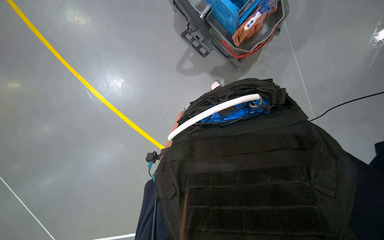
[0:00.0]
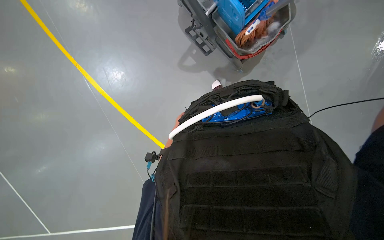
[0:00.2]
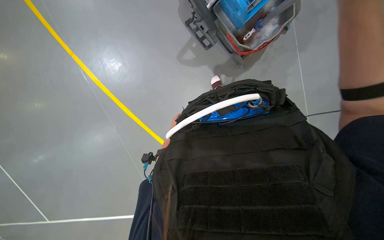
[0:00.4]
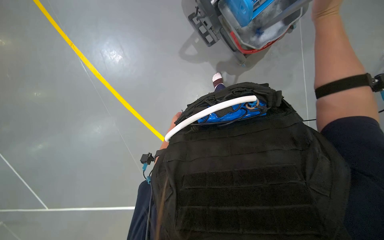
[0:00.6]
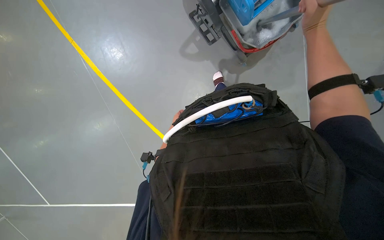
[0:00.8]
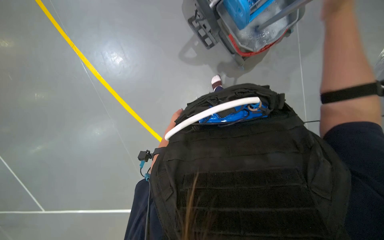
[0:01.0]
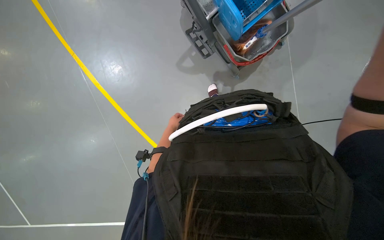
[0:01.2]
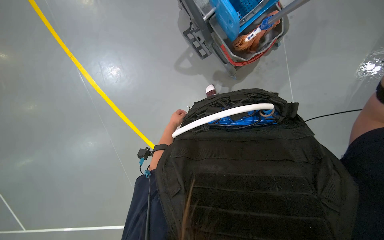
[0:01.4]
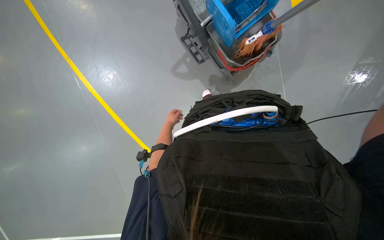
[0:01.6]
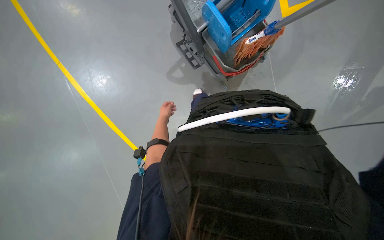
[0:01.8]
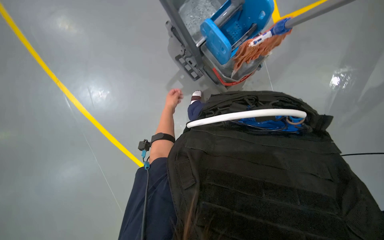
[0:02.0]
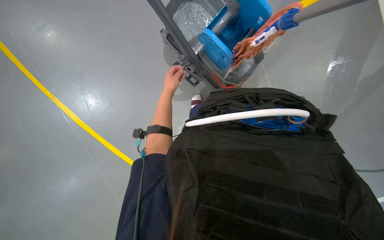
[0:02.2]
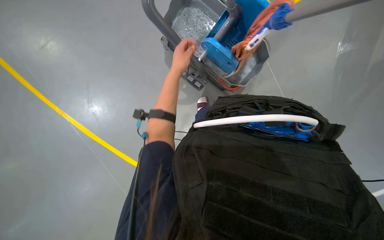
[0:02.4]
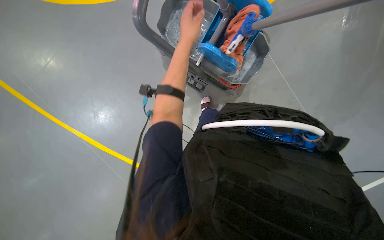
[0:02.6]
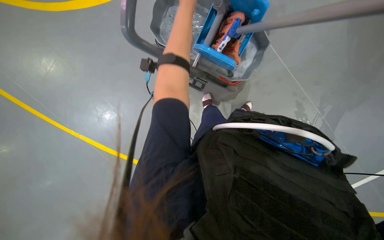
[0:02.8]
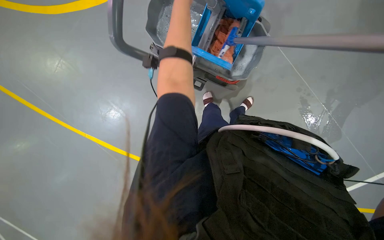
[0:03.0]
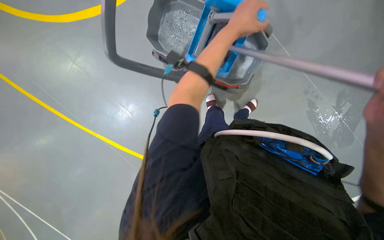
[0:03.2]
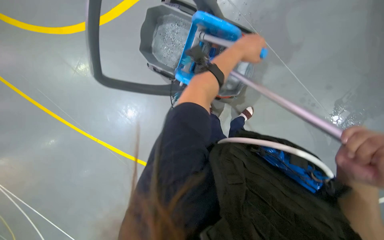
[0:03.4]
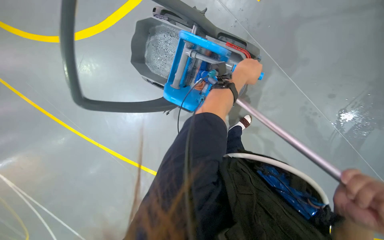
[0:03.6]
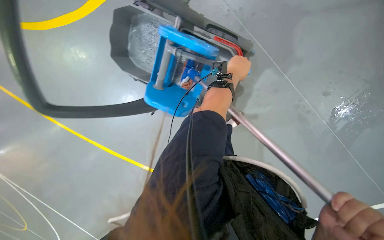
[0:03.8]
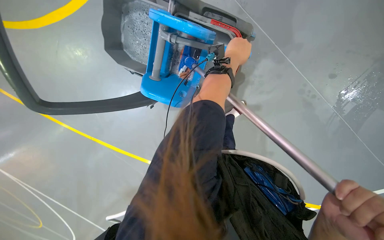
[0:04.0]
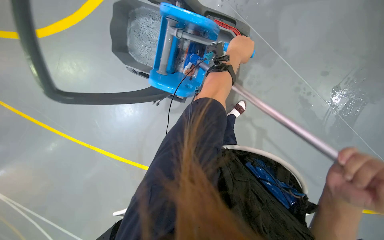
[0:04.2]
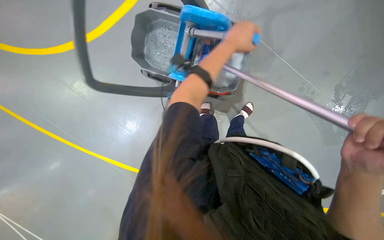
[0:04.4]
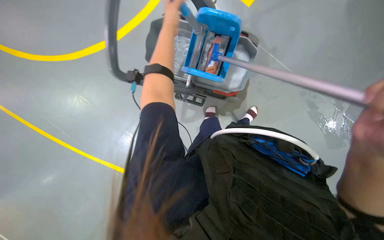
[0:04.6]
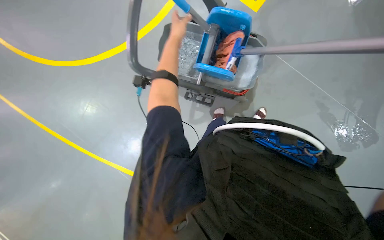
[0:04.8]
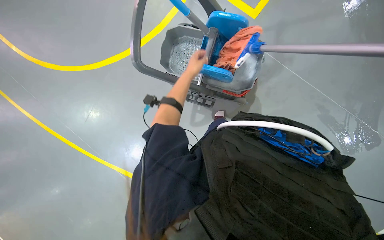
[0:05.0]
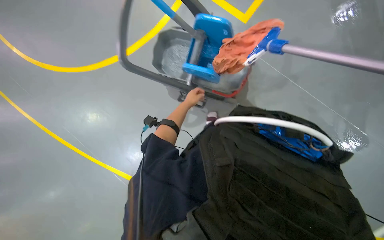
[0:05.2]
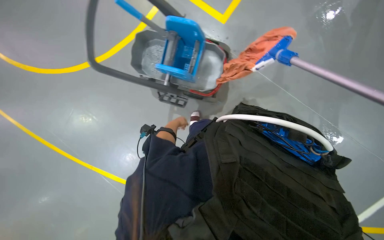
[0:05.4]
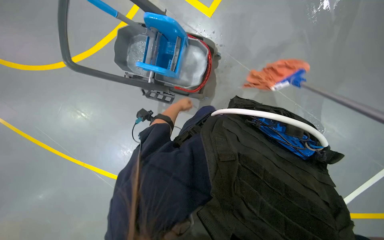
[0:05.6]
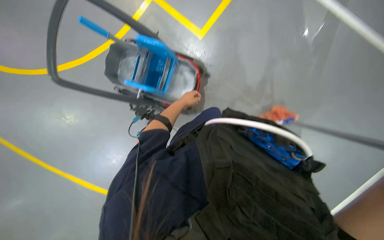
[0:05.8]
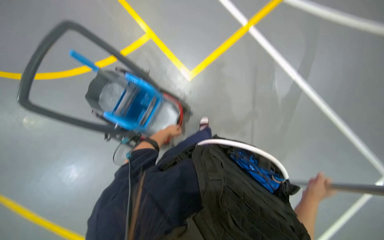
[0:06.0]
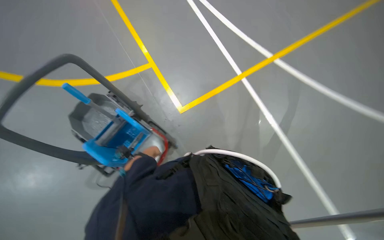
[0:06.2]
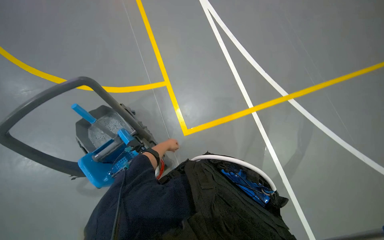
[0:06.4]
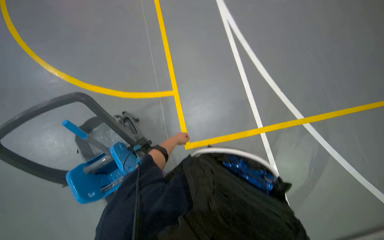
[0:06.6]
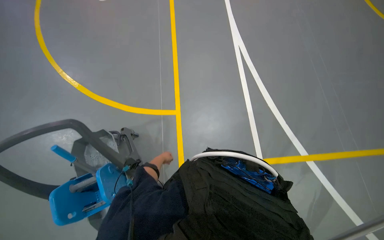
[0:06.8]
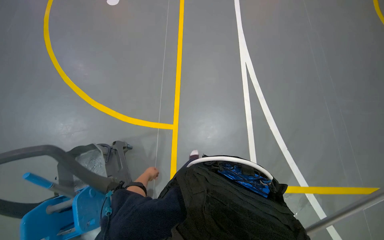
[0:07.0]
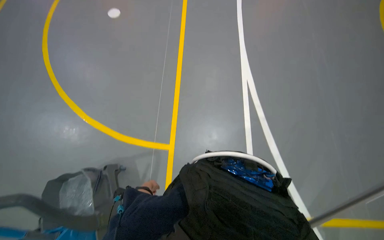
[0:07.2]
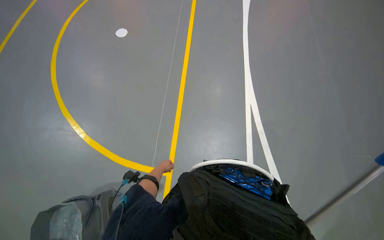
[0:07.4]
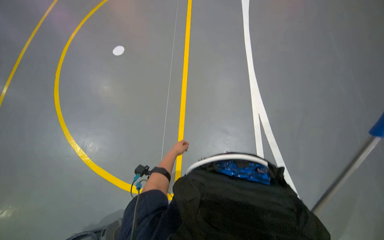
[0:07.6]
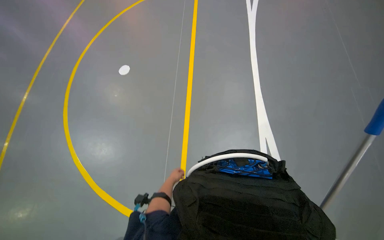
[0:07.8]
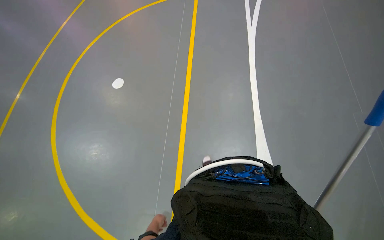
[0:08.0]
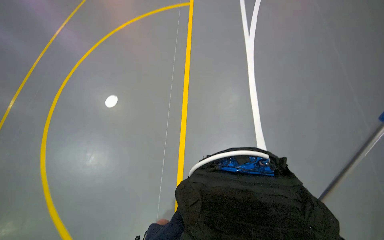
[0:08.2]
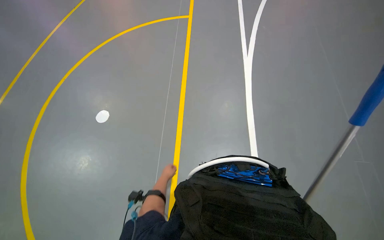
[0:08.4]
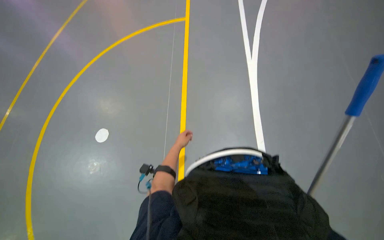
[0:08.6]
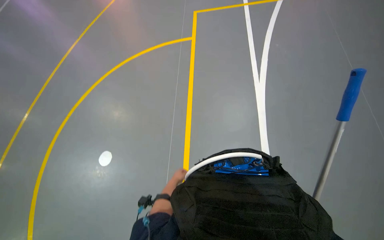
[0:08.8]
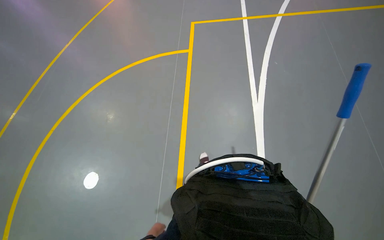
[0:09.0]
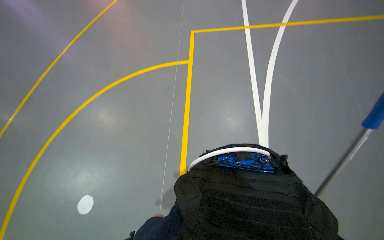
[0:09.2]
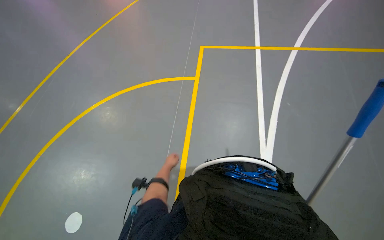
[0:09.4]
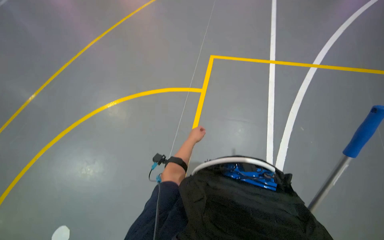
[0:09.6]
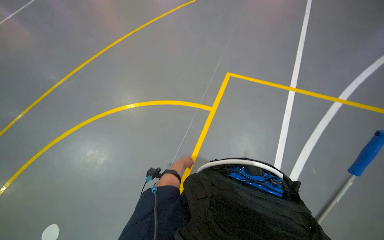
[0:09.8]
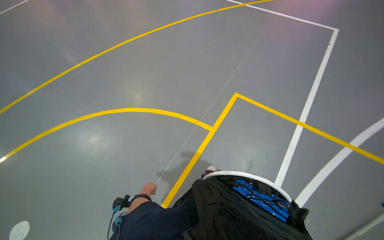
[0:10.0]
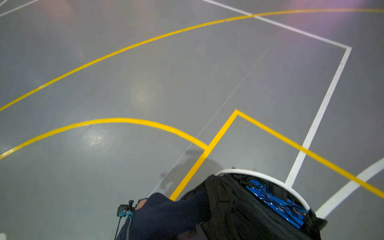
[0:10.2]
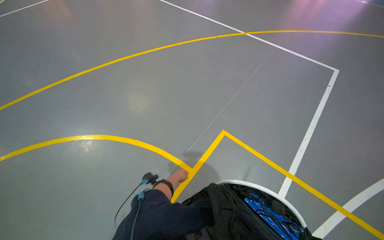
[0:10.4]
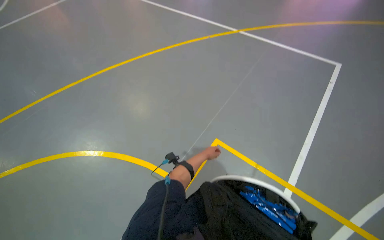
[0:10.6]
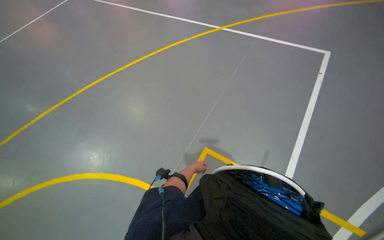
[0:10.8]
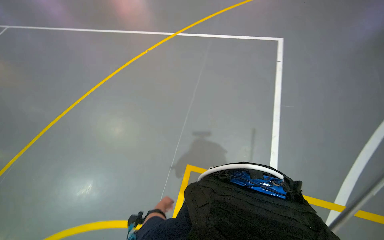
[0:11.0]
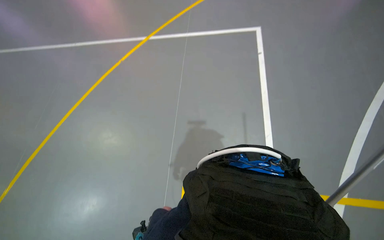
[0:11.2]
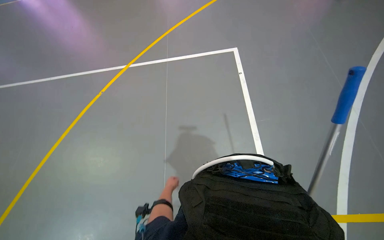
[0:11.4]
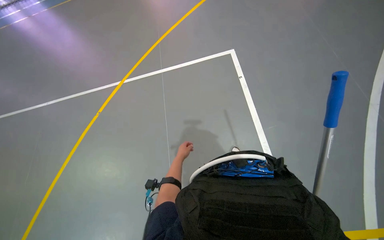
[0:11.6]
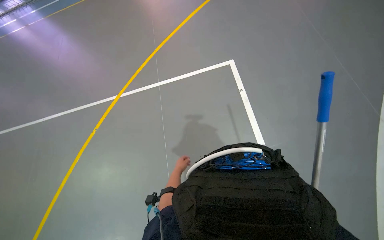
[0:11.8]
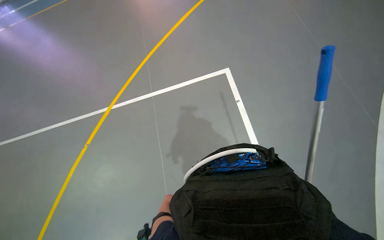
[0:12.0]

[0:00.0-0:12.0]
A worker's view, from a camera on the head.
Job: mopping floor.
The whole recording: Mopping sports court floor. The worker mops the blue sports court floor and wrings the mop in a bucket.
0:01.6 to 0:03.0: The scene rotates counterclockwise by roughly 25 degrees.
0:04.4 to 0:06.0: The camera pitches upward, by about 25 degrees.
0:06.0 to 0:07.6: The wearer looks some 45 degrees further upward. The scene turns approximately 25 degrees clockwise in the picture.
0:07.6 to 0:09.0: The view tips upward by some 20 degrees.
0:09.0 to 0:10.4: The camera is carried some 80 cm. The camera pitches upward, by about 15 degrees. Everything in view rotates approximately 30 degrees clockwise.

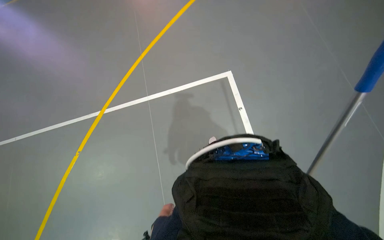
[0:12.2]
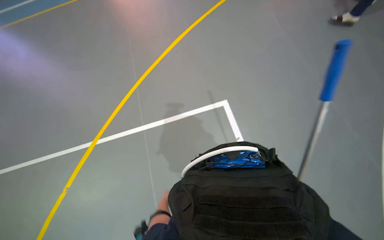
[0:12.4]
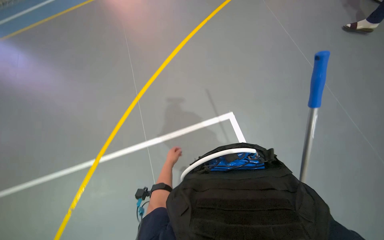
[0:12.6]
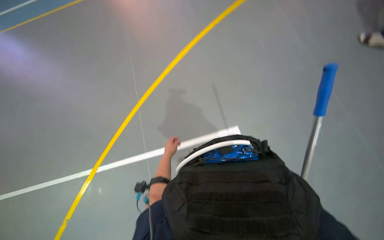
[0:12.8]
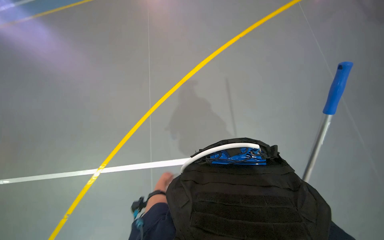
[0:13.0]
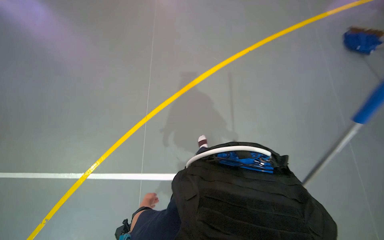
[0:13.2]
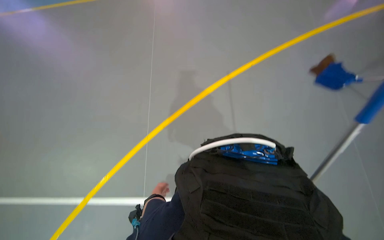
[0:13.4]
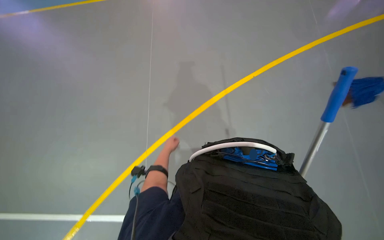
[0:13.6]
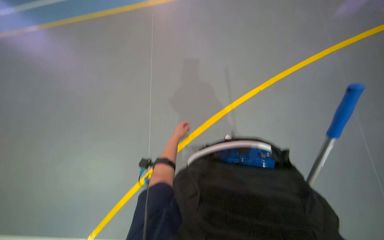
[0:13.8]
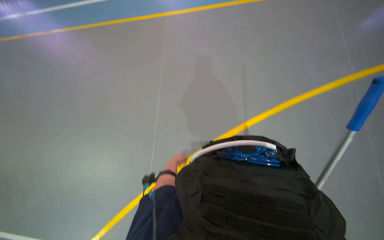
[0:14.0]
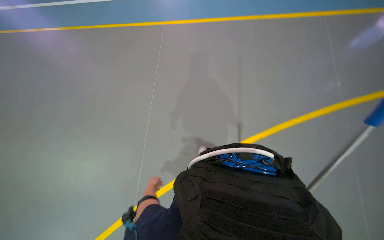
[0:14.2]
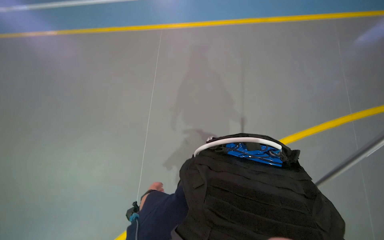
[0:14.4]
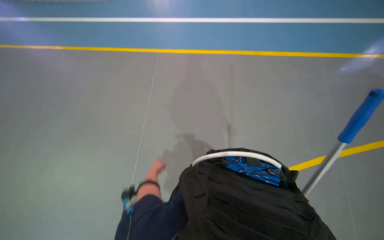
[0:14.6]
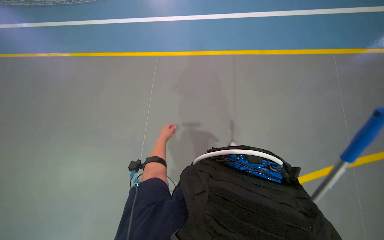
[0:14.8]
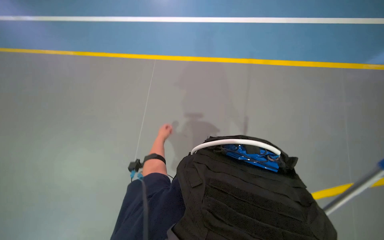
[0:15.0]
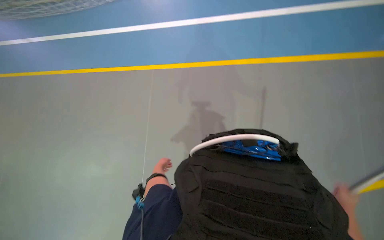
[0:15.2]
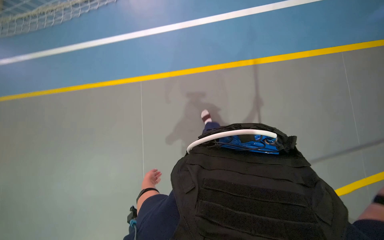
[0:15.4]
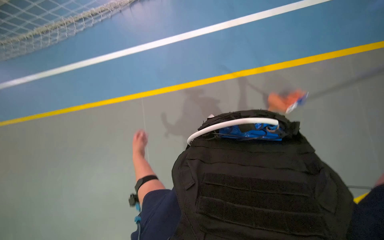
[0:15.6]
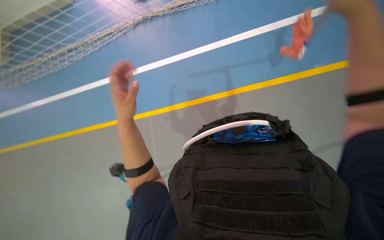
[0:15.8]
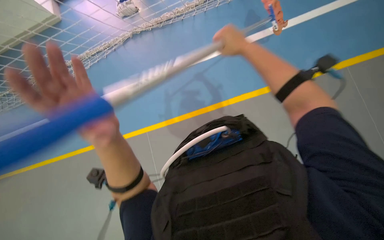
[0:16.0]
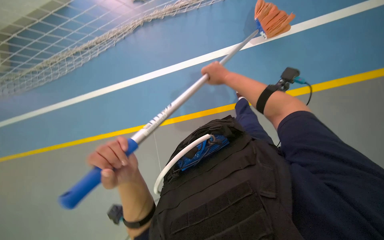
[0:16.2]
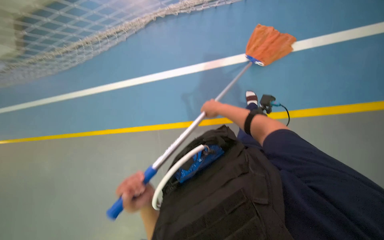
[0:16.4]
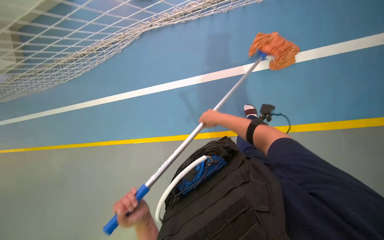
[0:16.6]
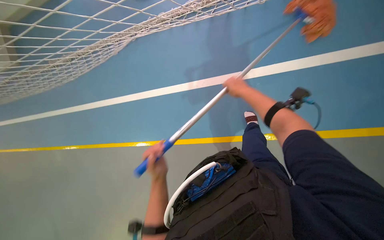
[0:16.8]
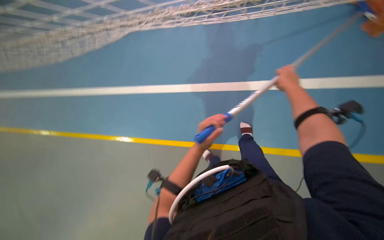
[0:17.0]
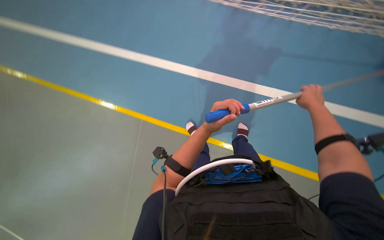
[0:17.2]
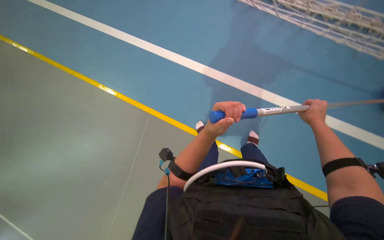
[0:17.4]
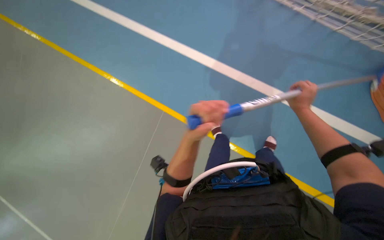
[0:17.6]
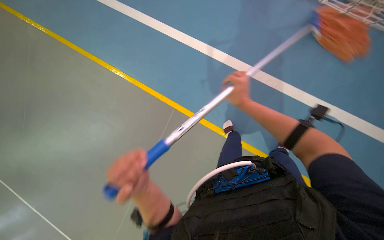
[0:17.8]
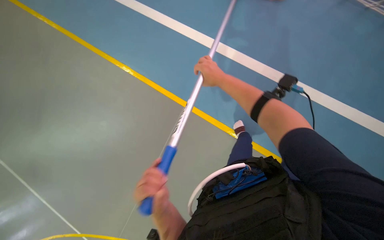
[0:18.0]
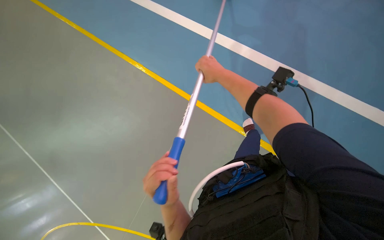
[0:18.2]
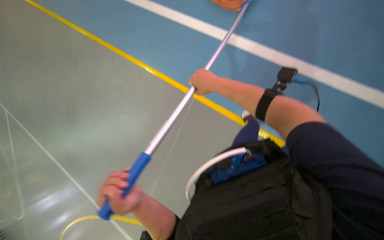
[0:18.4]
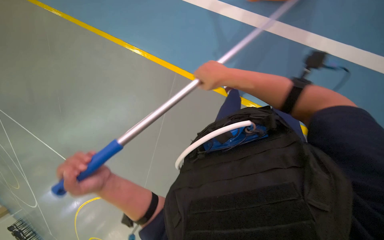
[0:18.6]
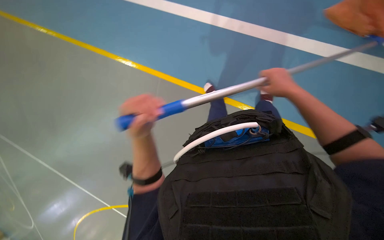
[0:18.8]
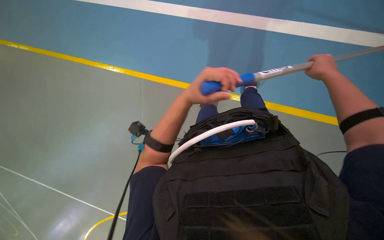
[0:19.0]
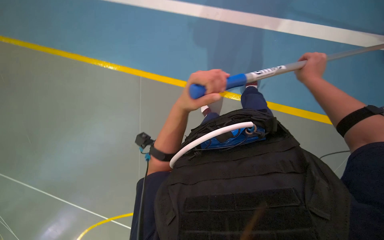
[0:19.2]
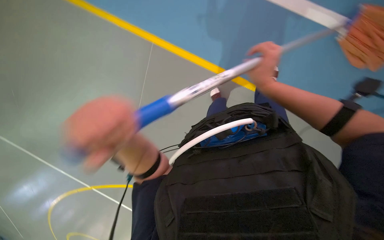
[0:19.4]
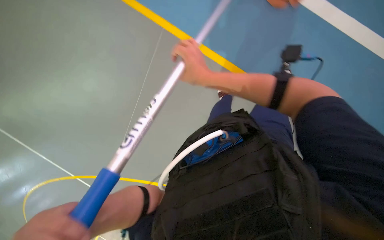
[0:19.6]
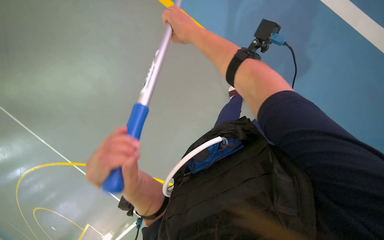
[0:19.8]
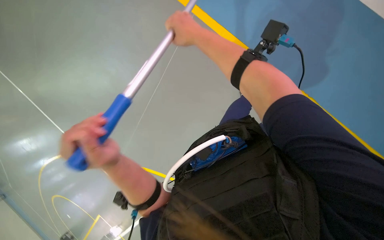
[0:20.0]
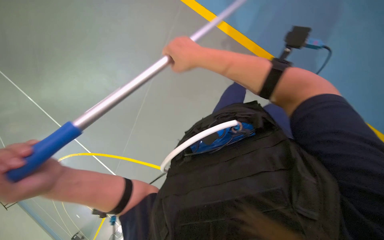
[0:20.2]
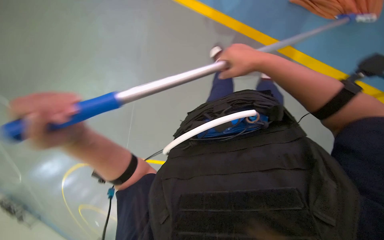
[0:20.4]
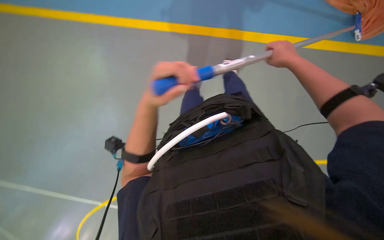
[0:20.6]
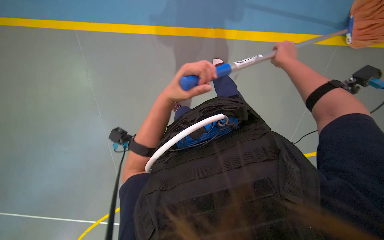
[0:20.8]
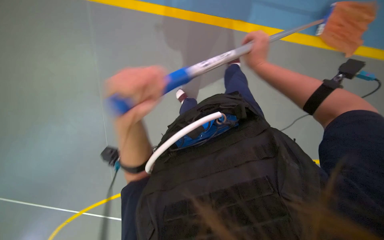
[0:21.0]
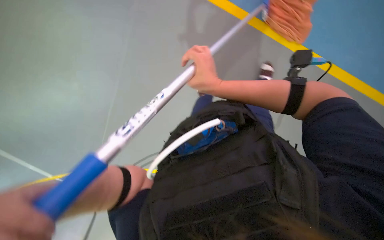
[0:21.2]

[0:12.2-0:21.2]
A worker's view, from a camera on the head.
Job: mopping floor.
The whole recording: Mopping sports court floor. The worker mops the blue sports court floor and wrings the mop in a bucket.
0:13.8 to 0:15.2: The left hand moves up and down the picture over about 25 cm, changing direction 2 times.
0:15.2 to 0:16.6: The camera travels roughly 40 cm.
0:16.6 to 0:18.2: The wearer looks about 15 degrees further downward. Both hands travel together up the picture, about 25 cm. The right hand travels to the right and back again, some 20 cm each way.
0:18.2 to 0:19.8: The left hand goes some 20 cm nearer to the camera, and travels up the picture and back again, approximately 30 cm each way; the right hand moves nearer to the camera and up the picture, about 20 cm, and reaches roughly 40 cm to the right, then returns.
0:19.8 to 0:21.2: The right hand shifts some 10 cm down the picture, and goes to the right and returns, some 40 cm each way.
